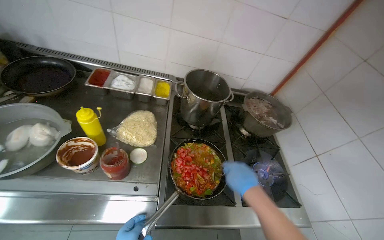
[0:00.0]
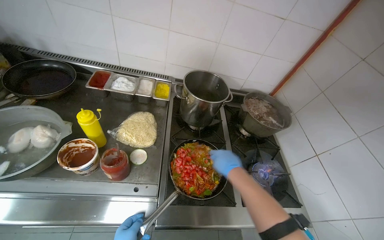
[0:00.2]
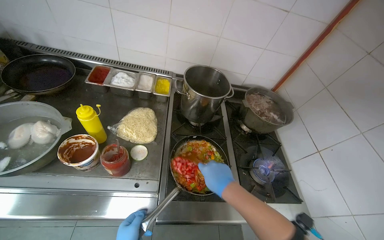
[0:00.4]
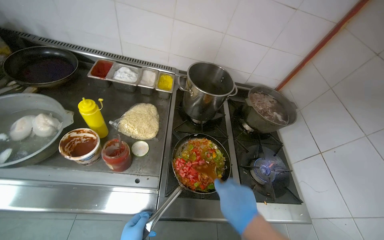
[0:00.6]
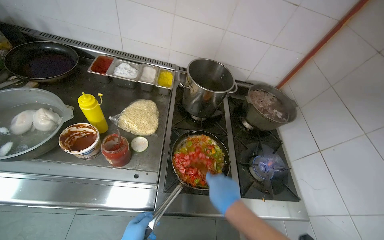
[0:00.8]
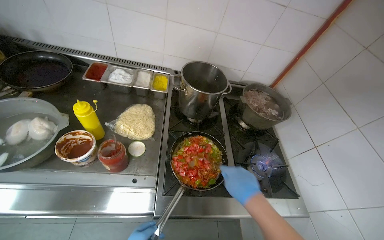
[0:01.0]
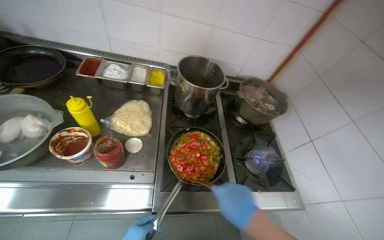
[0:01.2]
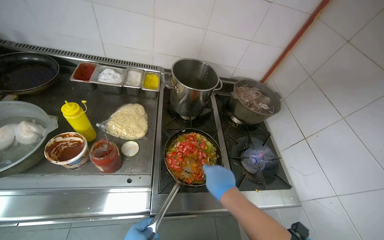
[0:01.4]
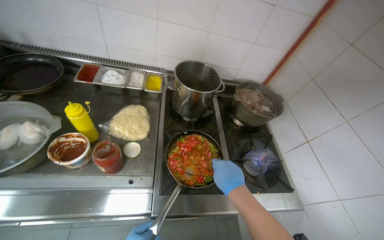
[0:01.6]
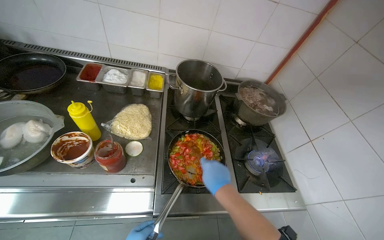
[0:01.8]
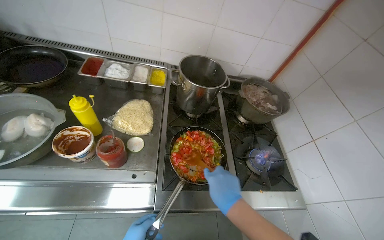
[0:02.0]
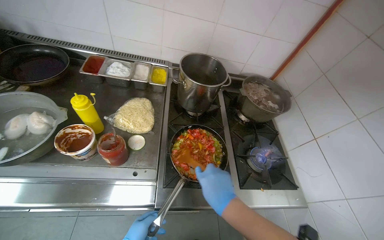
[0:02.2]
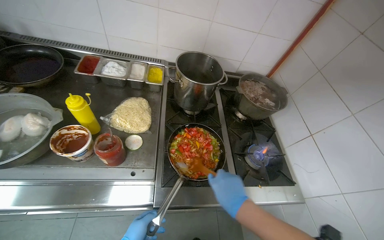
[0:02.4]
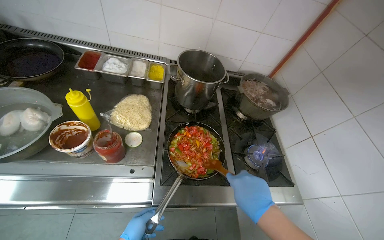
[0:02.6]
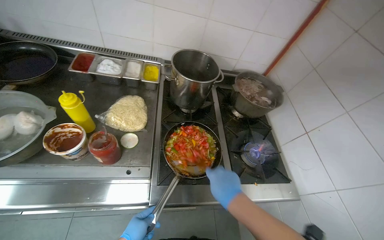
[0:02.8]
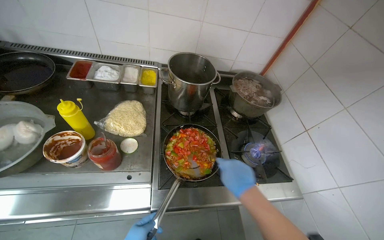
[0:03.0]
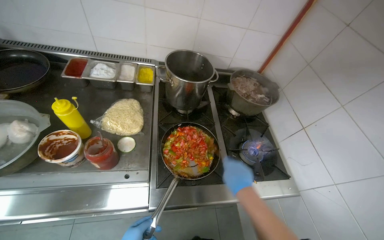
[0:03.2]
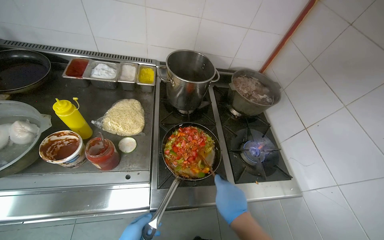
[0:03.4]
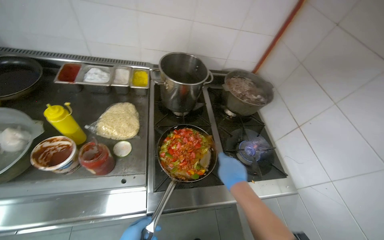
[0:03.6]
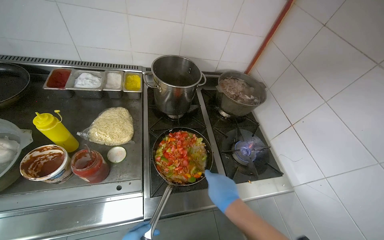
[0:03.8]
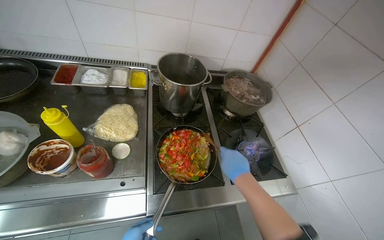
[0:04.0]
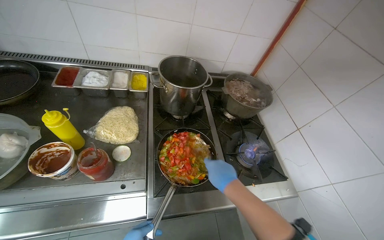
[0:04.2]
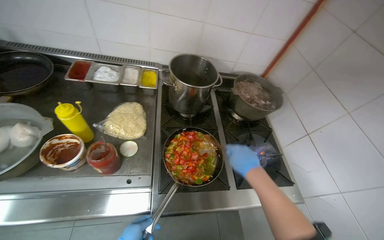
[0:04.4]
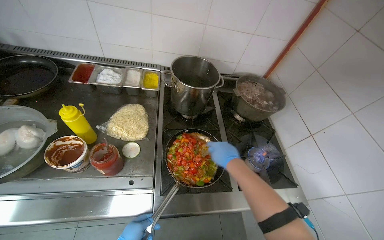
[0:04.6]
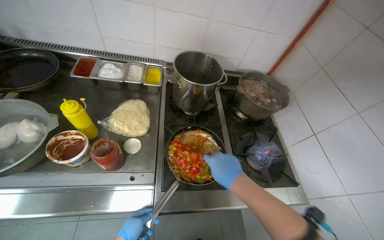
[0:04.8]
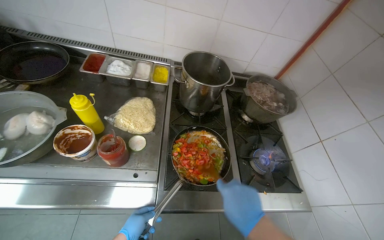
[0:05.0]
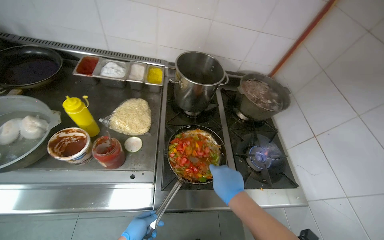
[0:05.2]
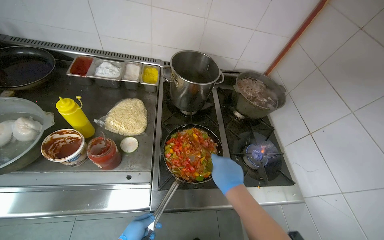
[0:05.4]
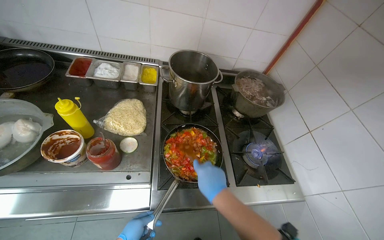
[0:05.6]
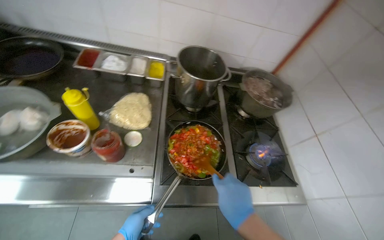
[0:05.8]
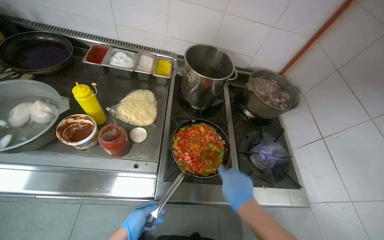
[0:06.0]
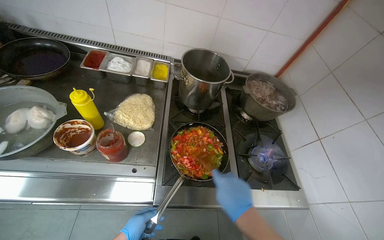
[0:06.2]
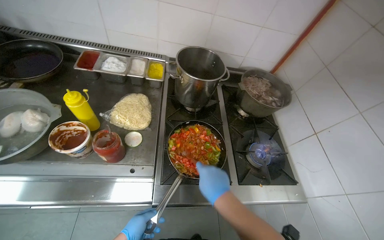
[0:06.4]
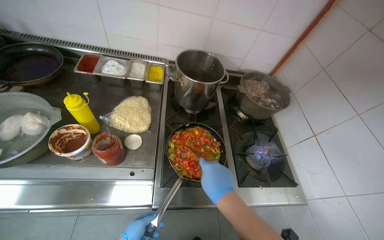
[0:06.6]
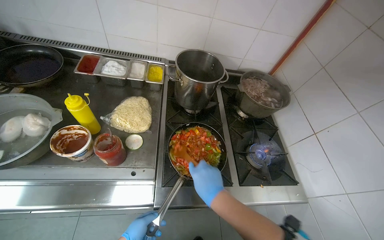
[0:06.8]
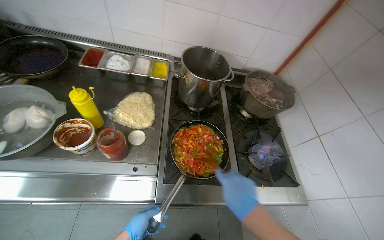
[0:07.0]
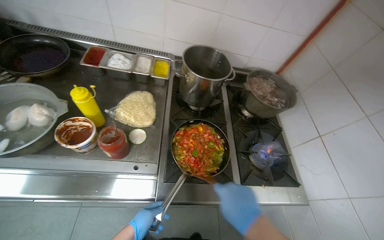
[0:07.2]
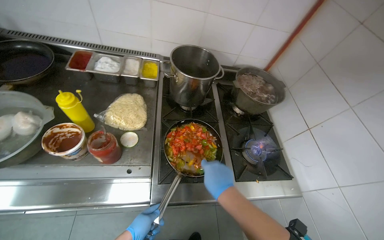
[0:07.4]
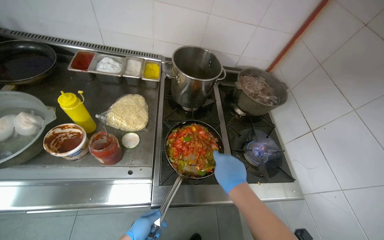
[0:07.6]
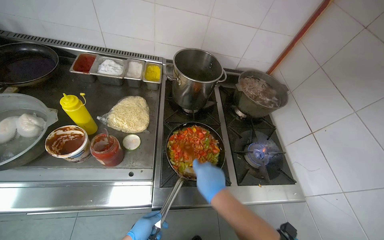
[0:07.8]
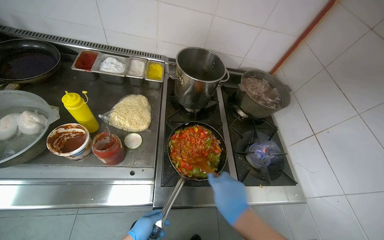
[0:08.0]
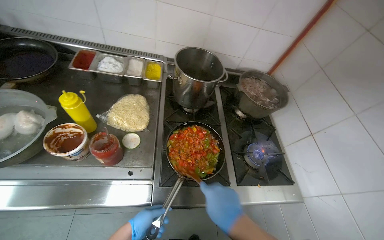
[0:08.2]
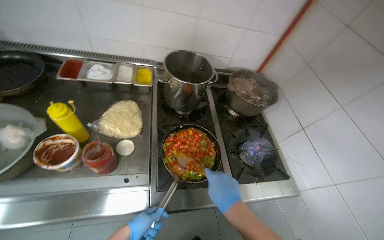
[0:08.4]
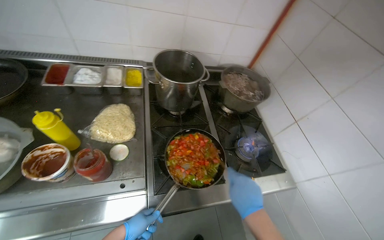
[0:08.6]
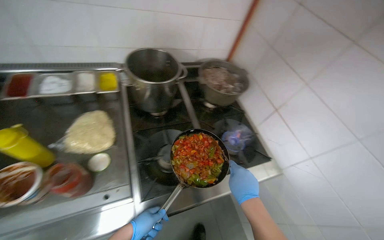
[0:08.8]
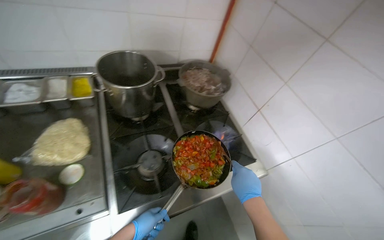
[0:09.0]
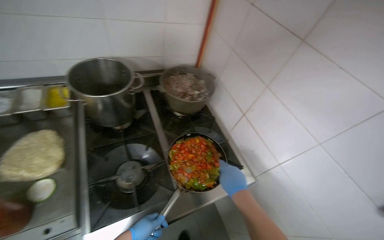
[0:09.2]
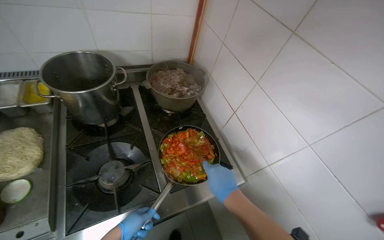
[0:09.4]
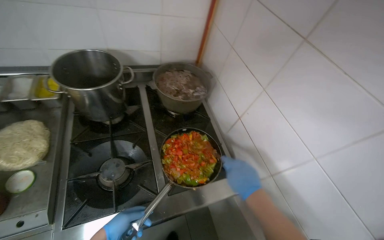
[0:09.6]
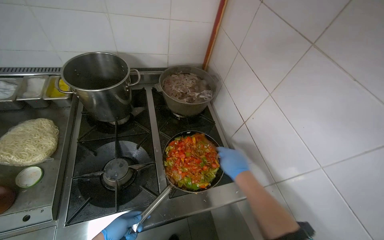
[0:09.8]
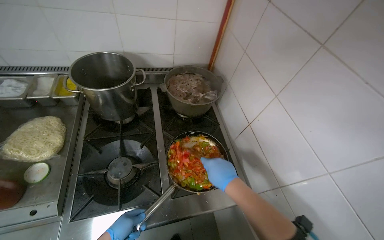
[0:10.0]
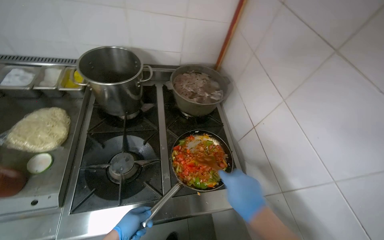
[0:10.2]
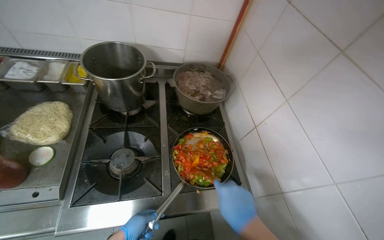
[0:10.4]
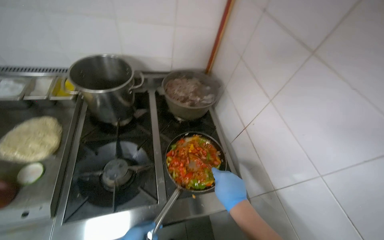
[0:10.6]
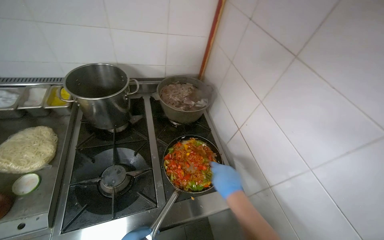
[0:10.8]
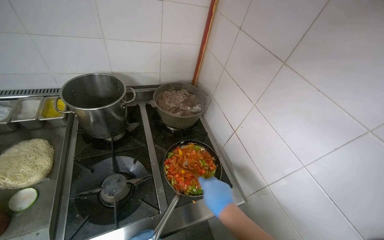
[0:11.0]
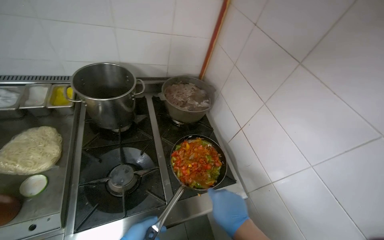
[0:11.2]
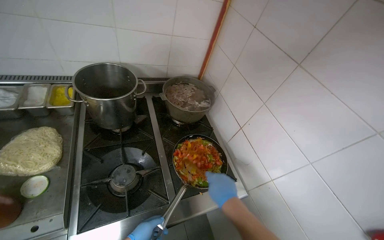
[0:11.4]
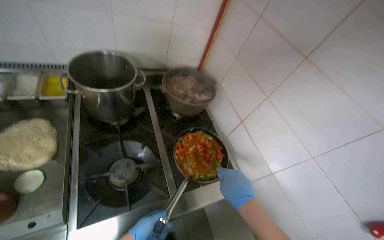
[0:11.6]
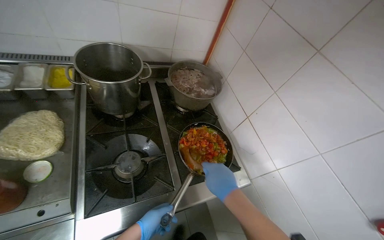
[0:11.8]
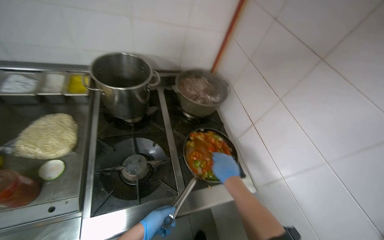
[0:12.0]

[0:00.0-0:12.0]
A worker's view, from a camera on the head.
Job: cooking food.
The whole recording: Adding and stirring vegetables in pan. The worker adds chopped tomatoes to the pan and stirs the vegetables.
0:04.4 to 0:06.0: The right hand swings nearer and farther, approximately 15 cm each way, with 2 reversals.
0:07.6 to 0:09.0: The right hand is displaced to the right and down the picture by roughly 20 cm.

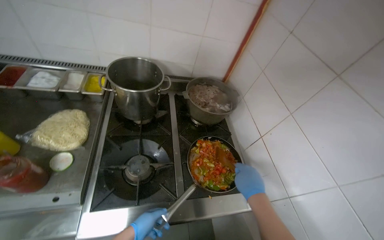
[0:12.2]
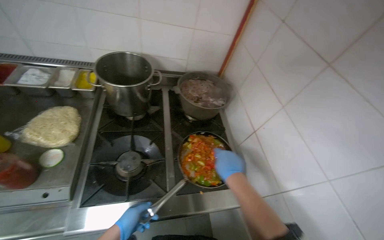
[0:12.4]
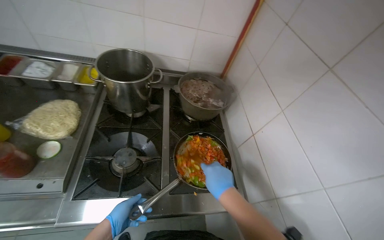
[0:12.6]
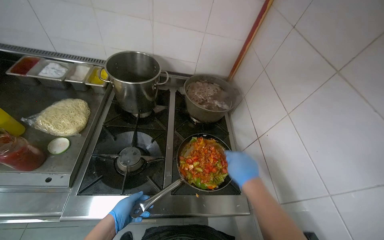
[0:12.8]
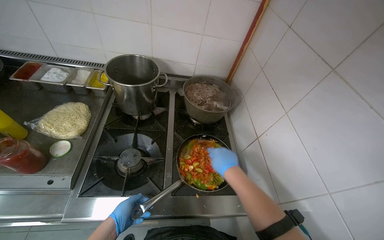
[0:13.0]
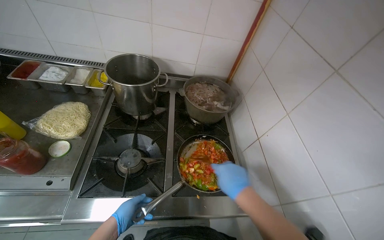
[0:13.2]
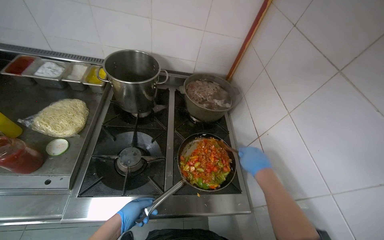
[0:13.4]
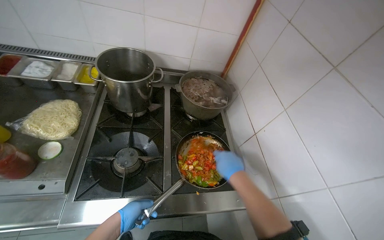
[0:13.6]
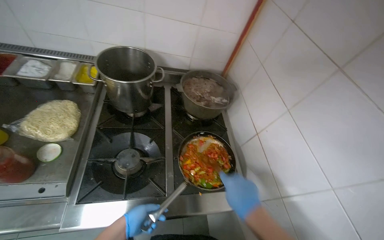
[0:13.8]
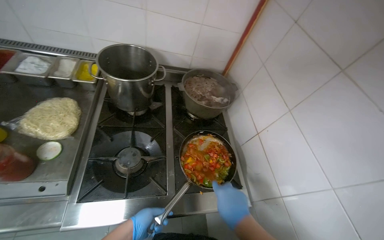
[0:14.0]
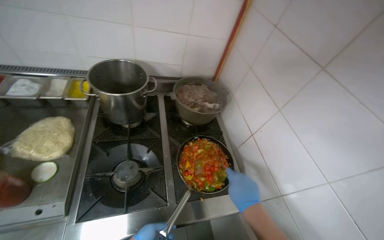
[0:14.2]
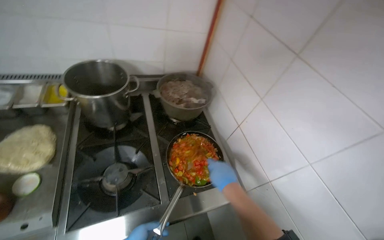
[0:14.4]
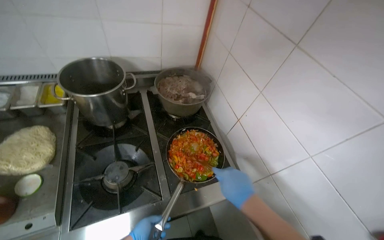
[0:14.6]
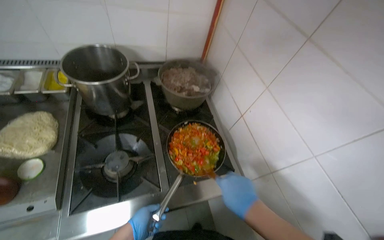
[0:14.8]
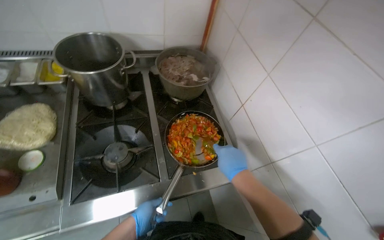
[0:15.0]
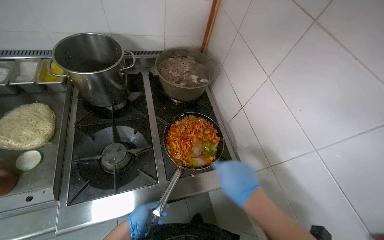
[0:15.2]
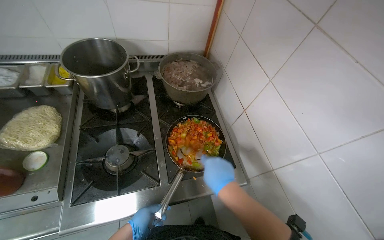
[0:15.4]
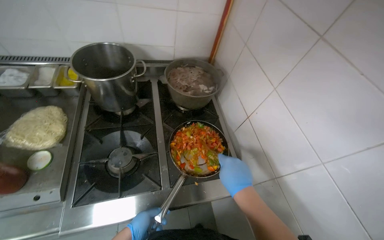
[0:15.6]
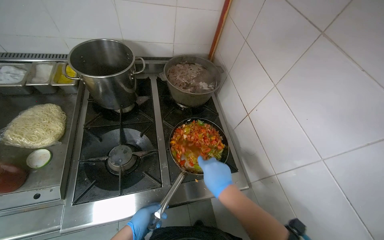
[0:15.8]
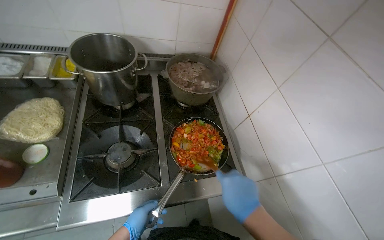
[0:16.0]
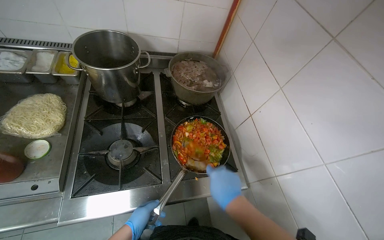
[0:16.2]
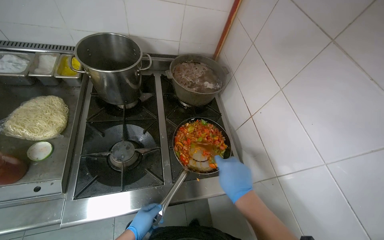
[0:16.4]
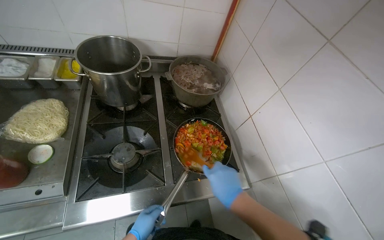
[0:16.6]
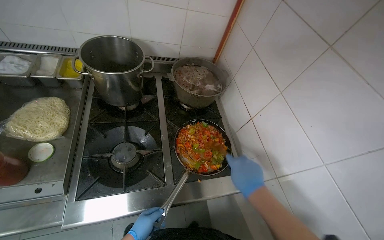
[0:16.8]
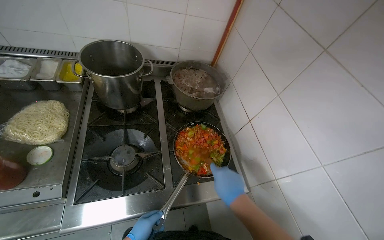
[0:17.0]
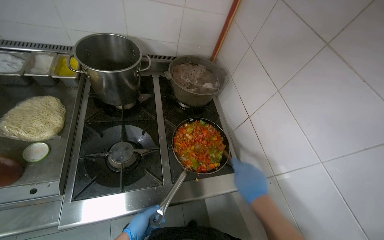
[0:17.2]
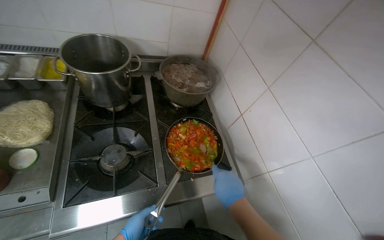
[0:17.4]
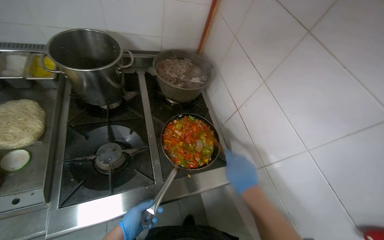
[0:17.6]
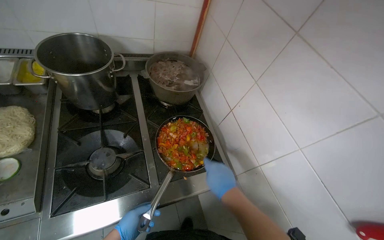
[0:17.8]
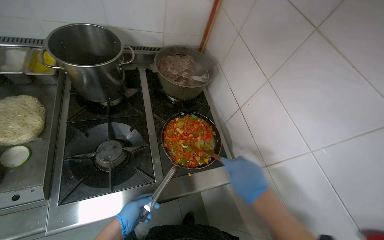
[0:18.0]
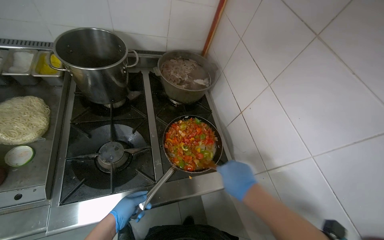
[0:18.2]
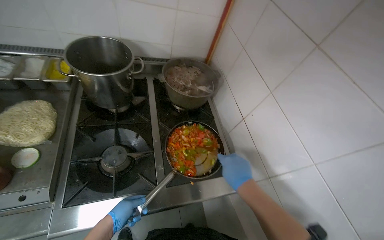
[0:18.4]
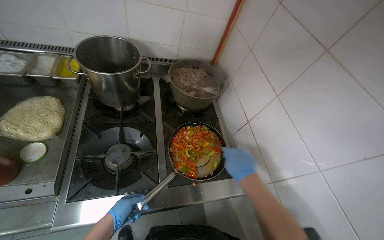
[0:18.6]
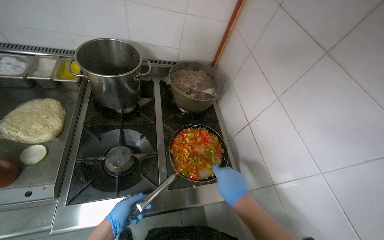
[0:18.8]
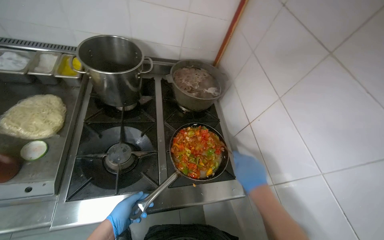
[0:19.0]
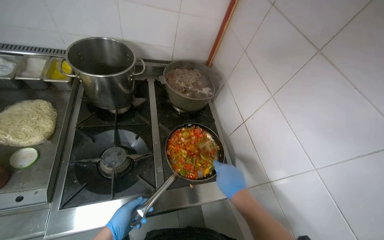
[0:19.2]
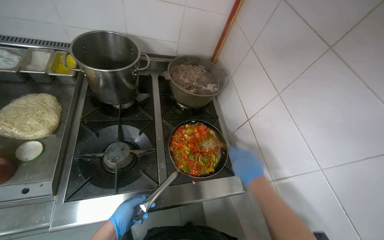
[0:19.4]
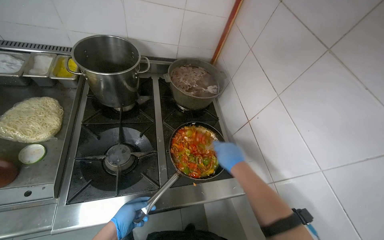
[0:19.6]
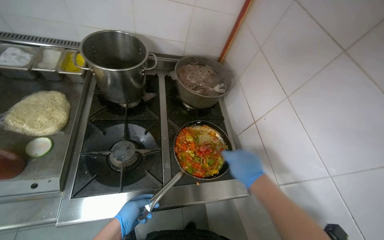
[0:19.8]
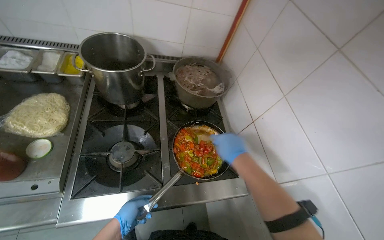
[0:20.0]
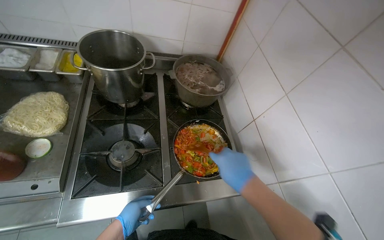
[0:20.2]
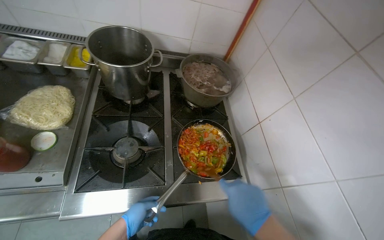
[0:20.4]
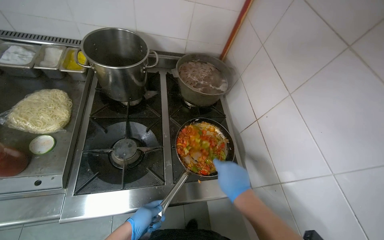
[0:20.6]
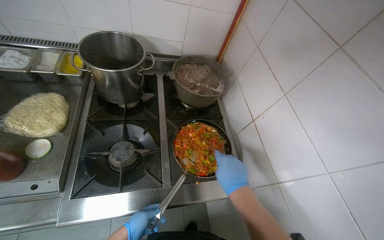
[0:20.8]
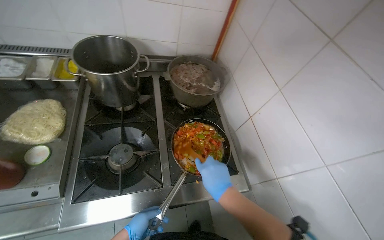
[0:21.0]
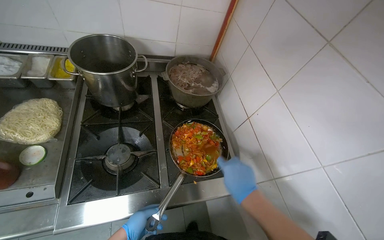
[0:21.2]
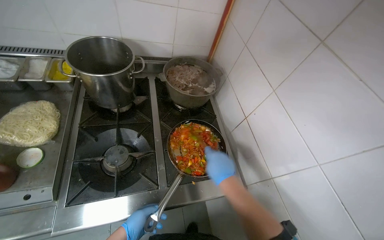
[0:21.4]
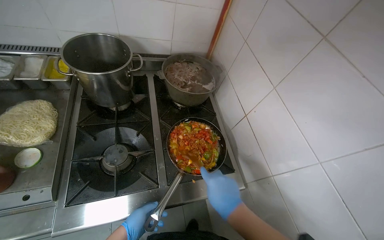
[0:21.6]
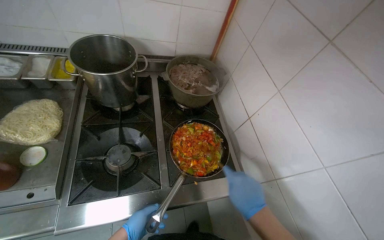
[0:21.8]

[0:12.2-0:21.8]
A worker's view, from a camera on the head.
Job: cooking food.
The whole recording: Adding and stirring vegetables in pan. The worker adds chopped tomatoes to the pan and stirs the vegetables.
0:18.6 to 0:21.8: The hands are busy where they are.
